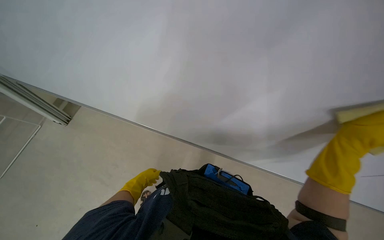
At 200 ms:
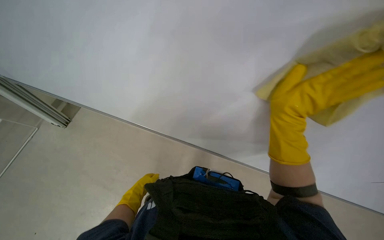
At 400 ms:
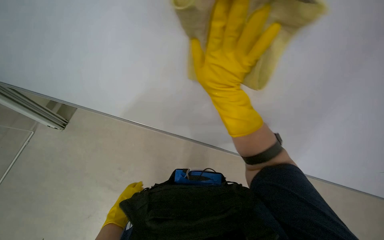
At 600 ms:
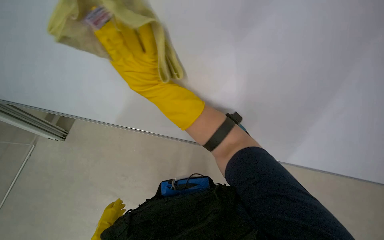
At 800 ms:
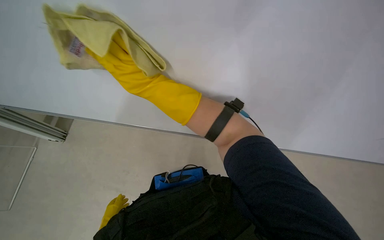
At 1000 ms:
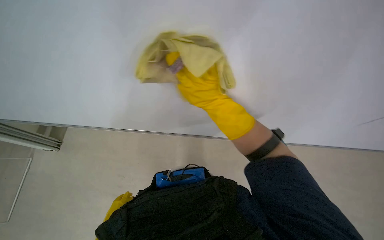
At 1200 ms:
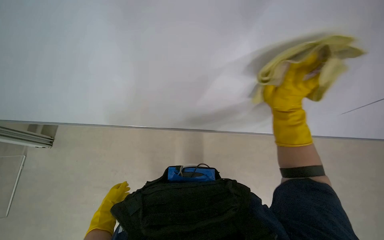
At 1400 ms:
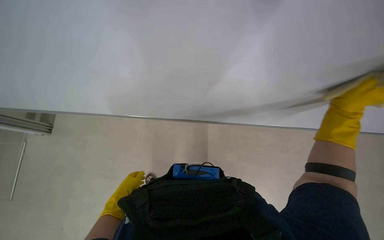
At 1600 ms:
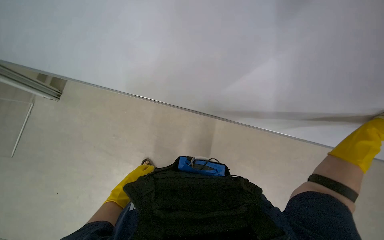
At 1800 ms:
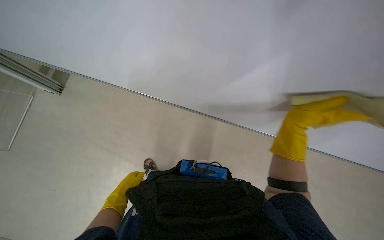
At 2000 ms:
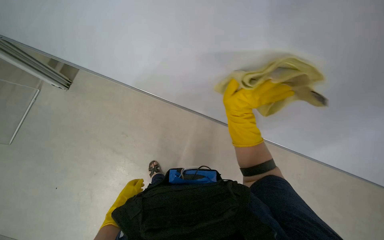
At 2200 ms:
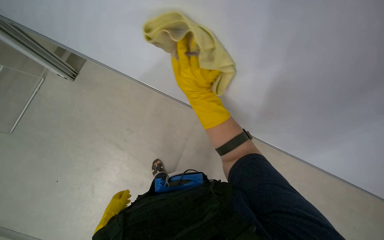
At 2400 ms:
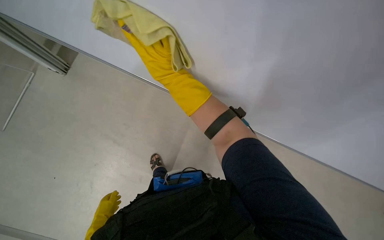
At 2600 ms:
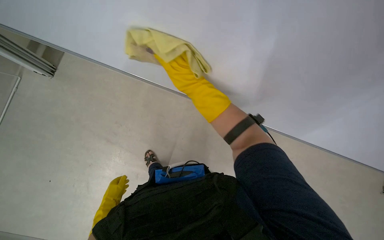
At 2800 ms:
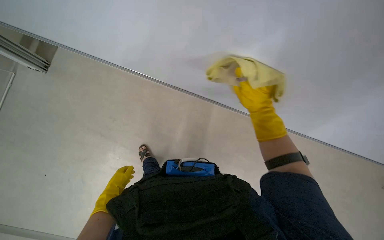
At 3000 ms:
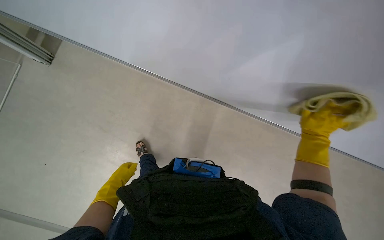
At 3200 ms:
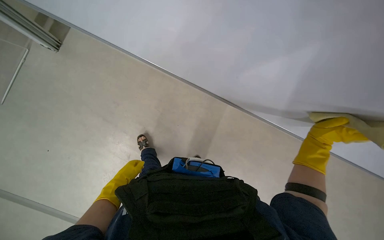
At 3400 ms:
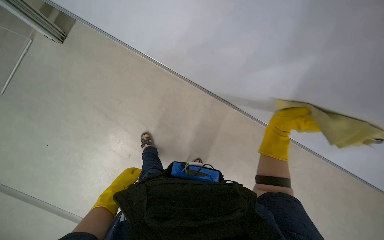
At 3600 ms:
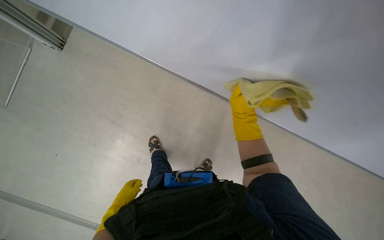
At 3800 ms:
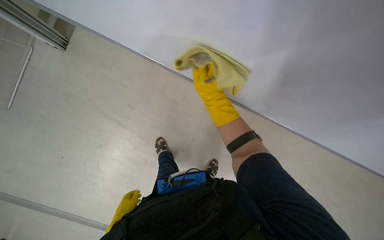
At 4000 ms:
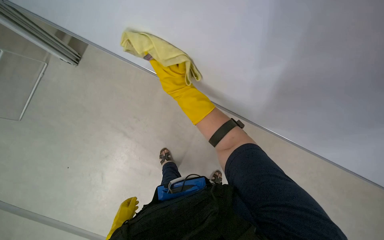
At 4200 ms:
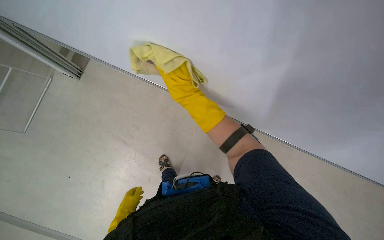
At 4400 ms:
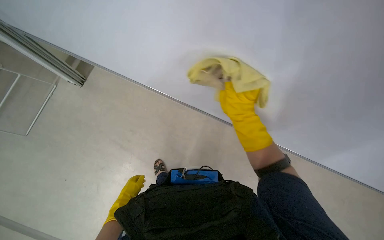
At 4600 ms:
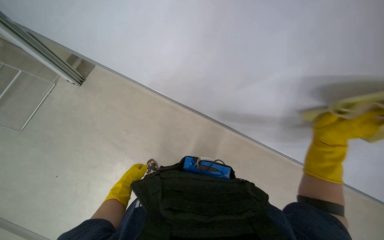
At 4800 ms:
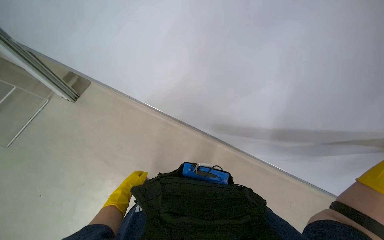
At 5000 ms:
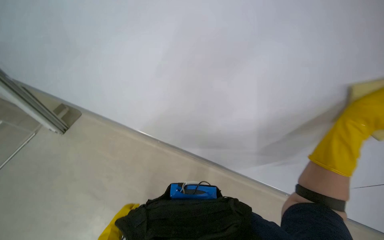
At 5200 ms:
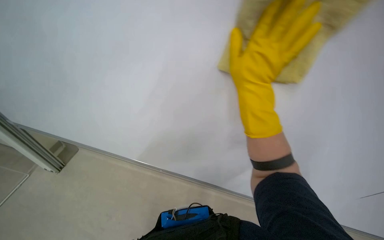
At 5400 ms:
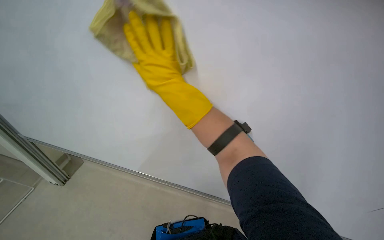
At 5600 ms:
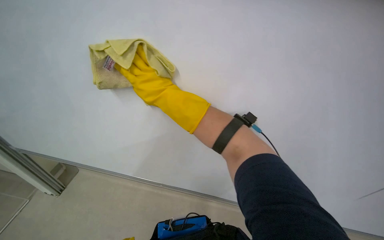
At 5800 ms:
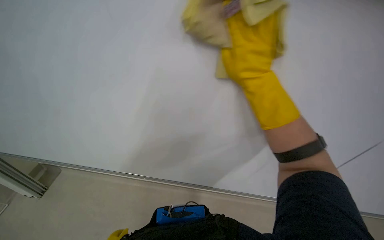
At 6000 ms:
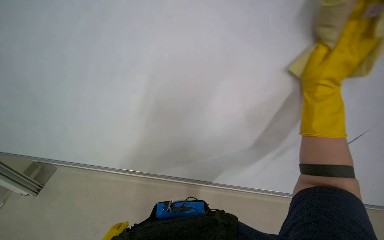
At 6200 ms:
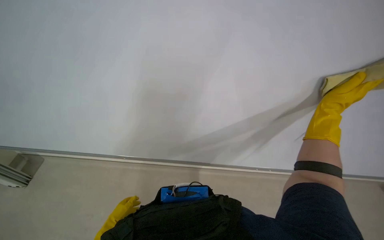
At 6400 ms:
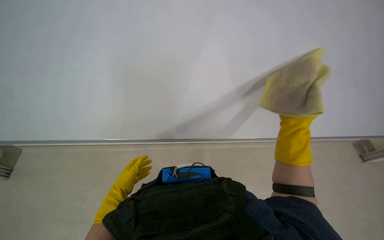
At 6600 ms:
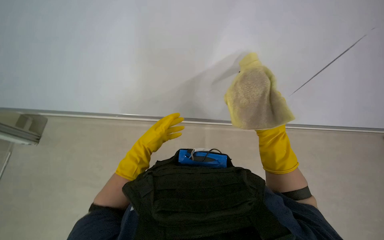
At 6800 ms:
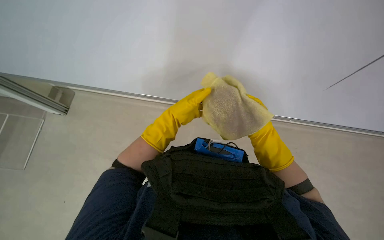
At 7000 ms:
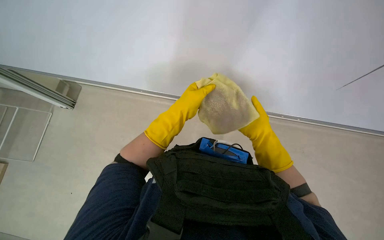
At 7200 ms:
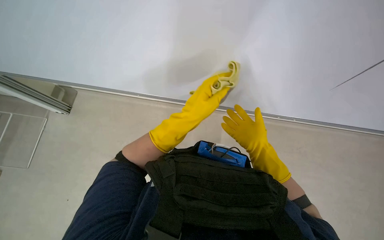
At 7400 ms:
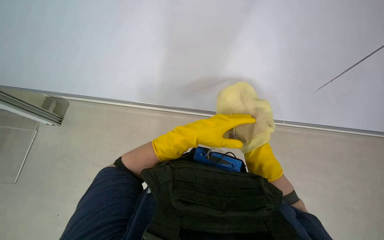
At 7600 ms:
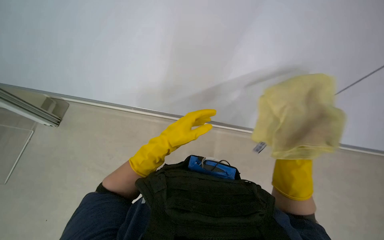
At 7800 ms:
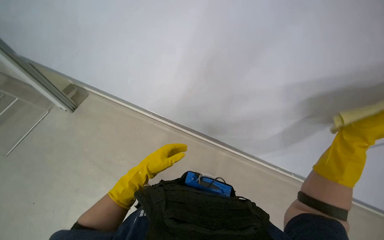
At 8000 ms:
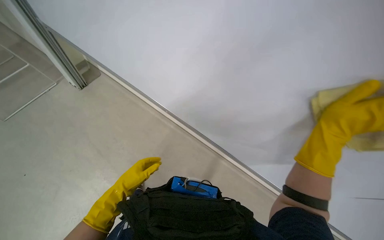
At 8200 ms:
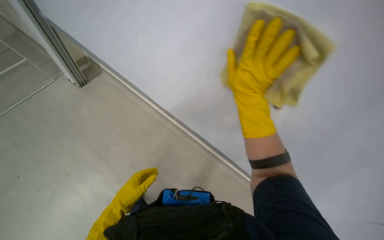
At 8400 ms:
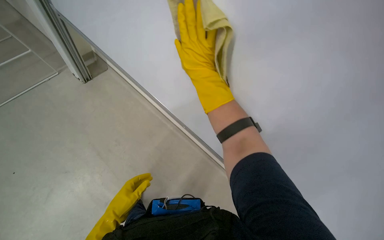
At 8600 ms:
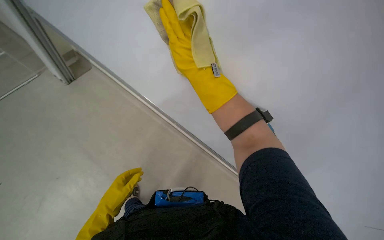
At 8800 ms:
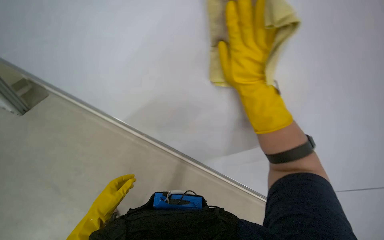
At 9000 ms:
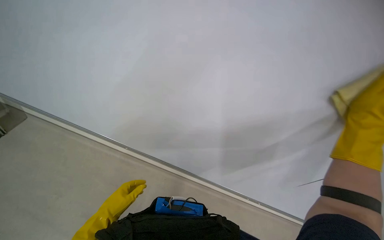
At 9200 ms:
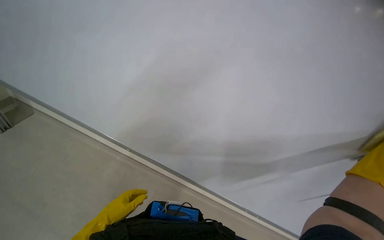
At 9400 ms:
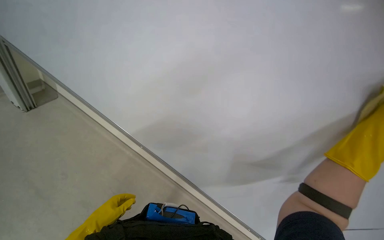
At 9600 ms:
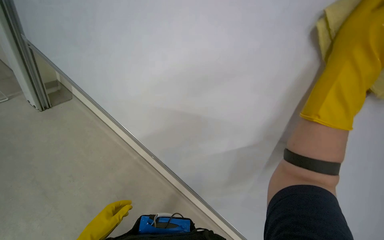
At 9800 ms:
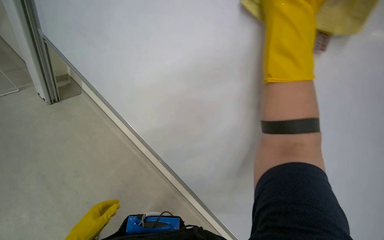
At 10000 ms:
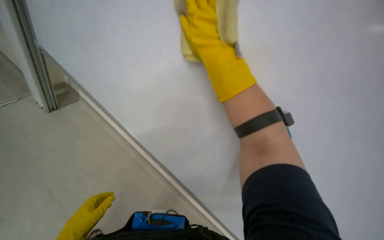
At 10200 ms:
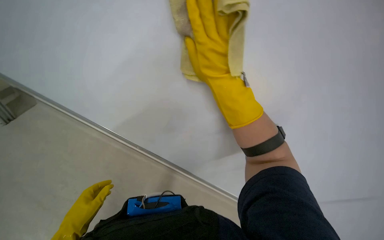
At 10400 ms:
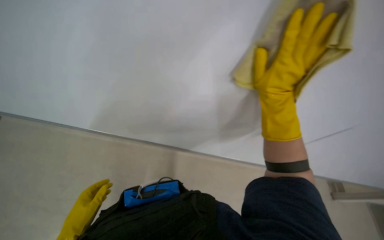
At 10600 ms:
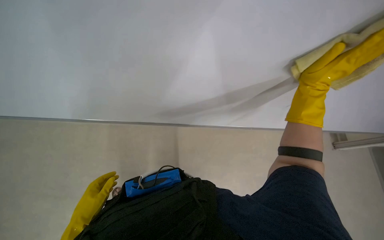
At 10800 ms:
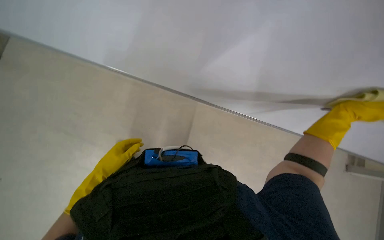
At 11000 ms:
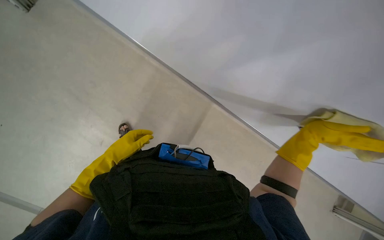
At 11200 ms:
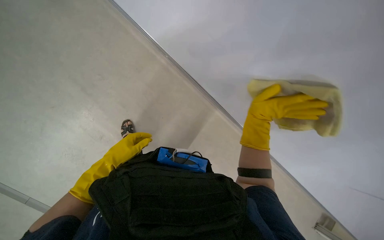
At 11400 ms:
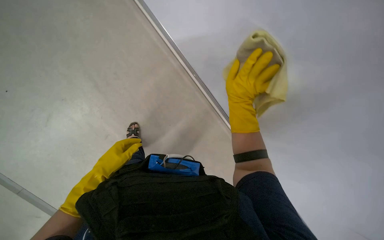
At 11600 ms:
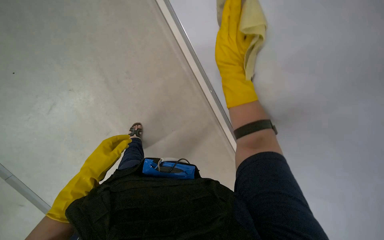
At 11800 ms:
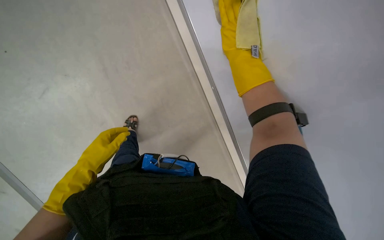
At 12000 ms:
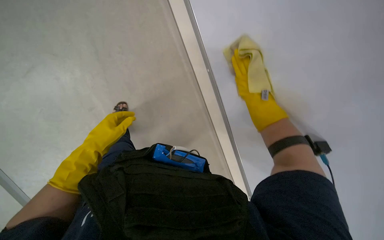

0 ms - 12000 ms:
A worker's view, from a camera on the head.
Job: wiping surfaces.
The whole recording: Cleaning whiteboard. The worker cleans a large white board with a yellow cloth while wearing gloves.
0 ms - 1600 ms: The camera pitches downward, by roughly 15 degrees. The left hand moves nearer to the camera, some 15 cm, and moves some 20 cm down the picture and comes back.
1600 ms - 3000 ms: The left hand moves farther from the camera and to the left, approximately 20 cm, and moves roughly 15 cm down the picture and comes back.
3000 ms - 4400 ms: The right hand goes about 40 cm to the left and up the picture.
4400 ms - 6000 ms: The camera pitches upward, by some 30 degrees.
7600 ms - 9000 ms: The scene turns approximately 30 degrees counterclockwise in the picture.
10400 ms - 12000 ms: The left hand goes roughly 20 cm up the picture and farther from the camera.

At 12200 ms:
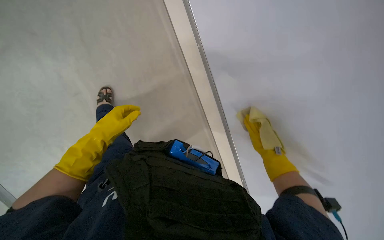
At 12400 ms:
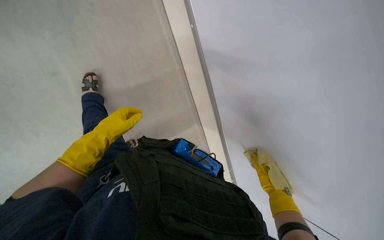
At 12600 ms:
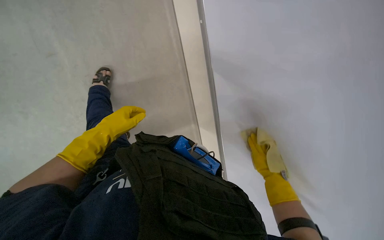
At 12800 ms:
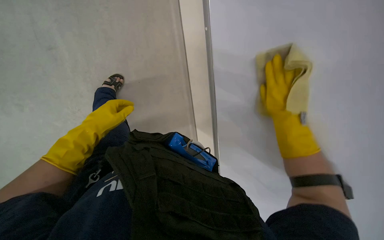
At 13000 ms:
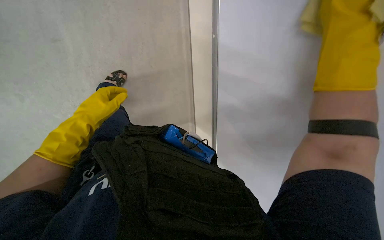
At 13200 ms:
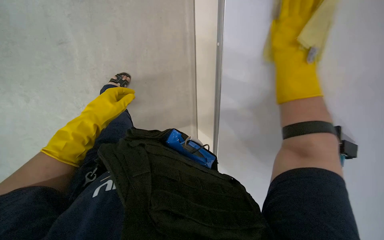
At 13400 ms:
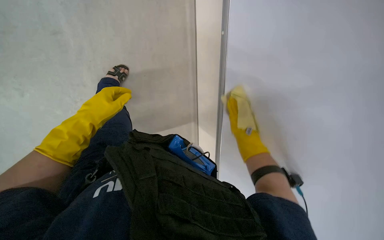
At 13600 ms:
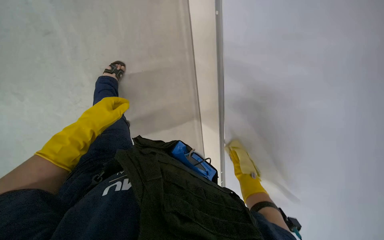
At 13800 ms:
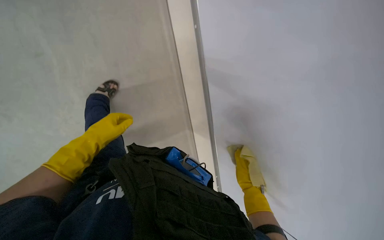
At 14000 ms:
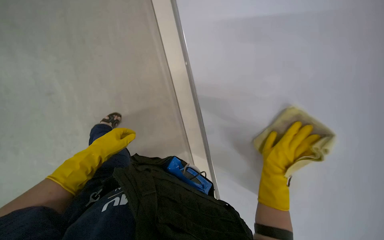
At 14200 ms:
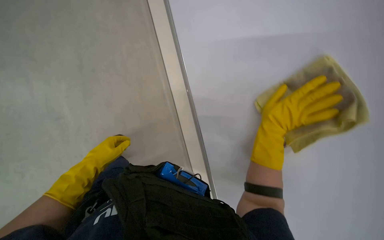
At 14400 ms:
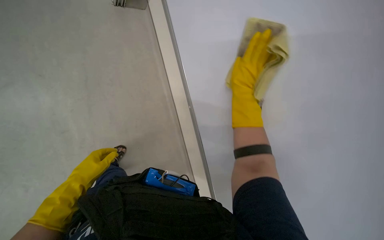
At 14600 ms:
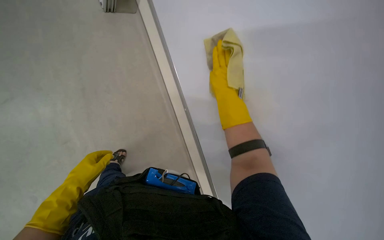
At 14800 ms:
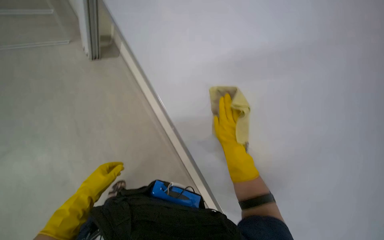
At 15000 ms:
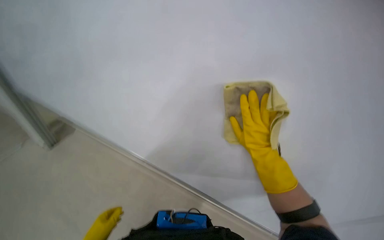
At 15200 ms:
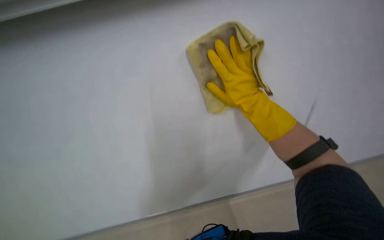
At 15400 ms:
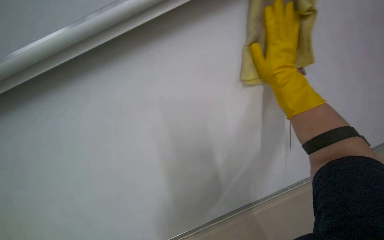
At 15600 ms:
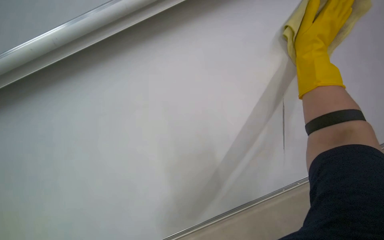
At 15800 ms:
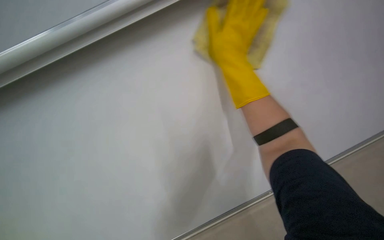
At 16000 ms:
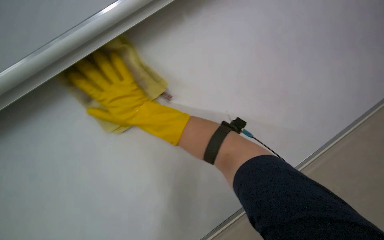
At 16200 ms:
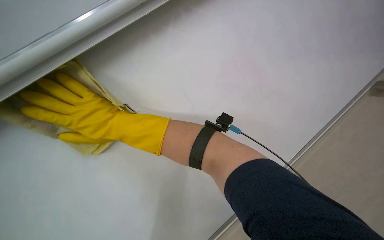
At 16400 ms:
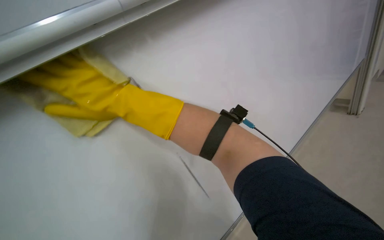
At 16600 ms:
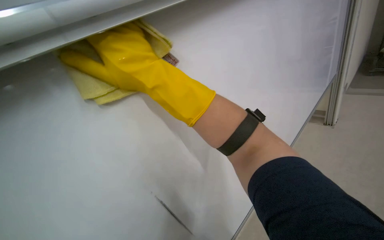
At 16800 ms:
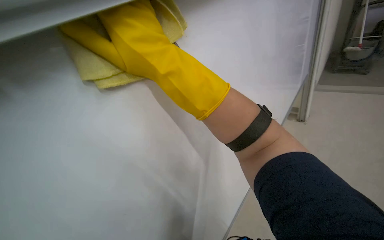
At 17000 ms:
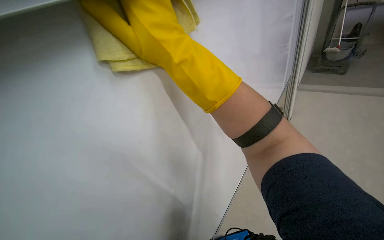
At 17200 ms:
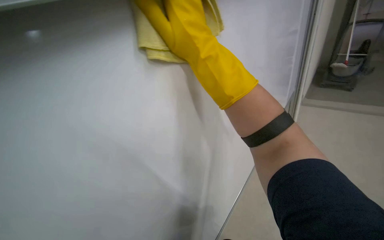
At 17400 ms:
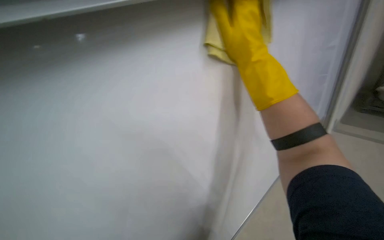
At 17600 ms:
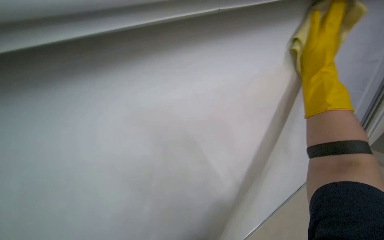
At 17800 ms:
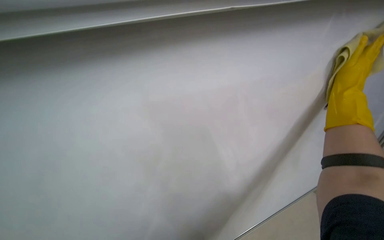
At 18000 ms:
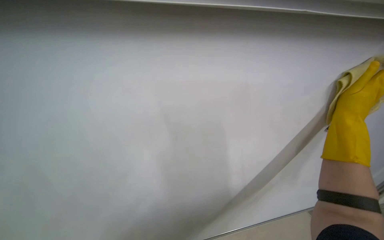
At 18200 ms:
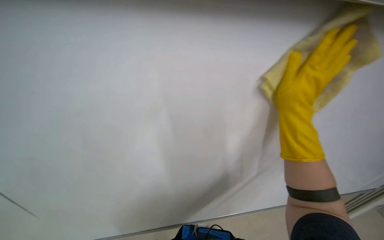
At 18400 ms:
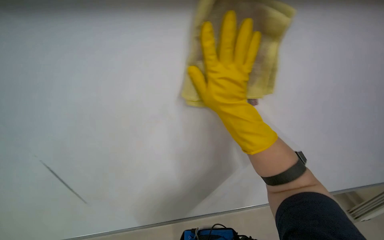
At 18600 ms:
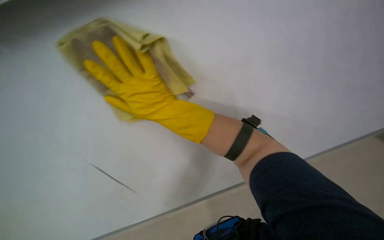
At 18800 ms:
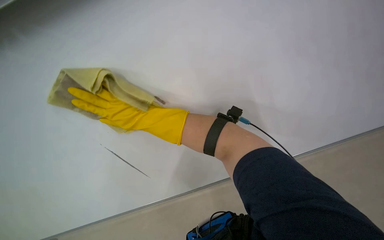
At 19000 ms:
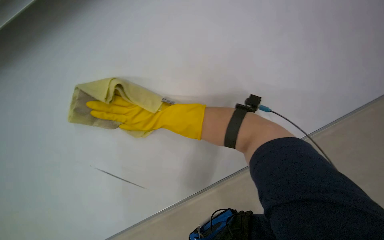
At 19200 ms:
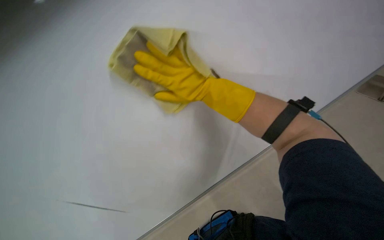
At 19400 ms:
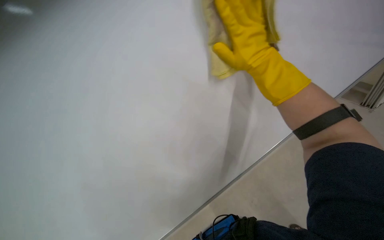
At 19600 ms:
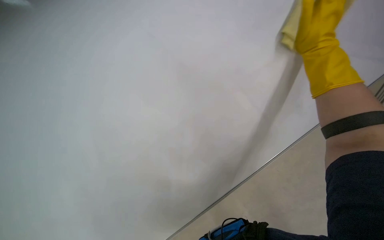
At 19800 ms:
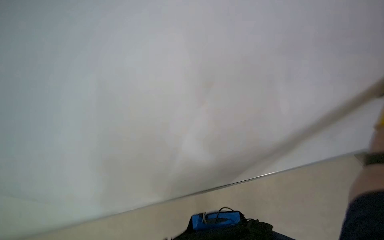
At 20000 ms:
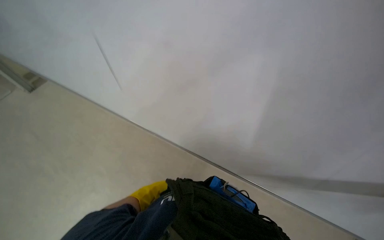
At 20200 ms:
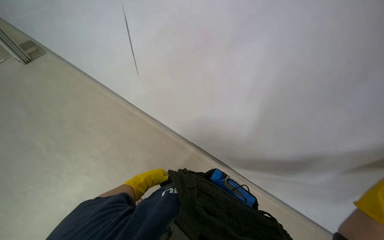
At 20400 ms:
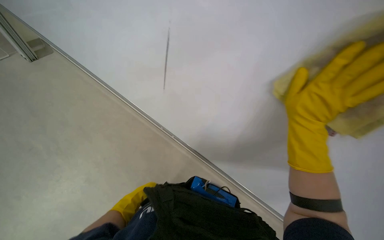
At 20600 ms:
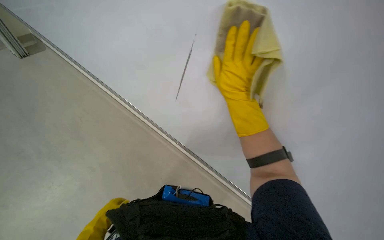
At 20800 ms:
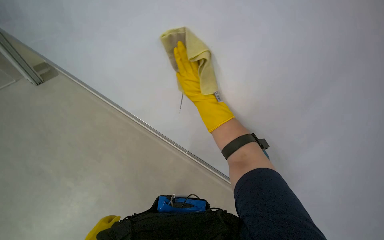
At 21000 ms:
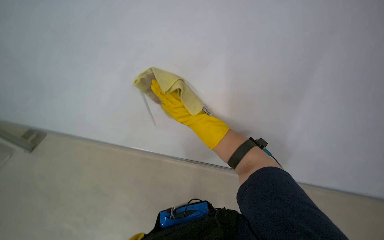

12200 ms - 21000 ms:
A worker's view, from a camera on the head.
Job: wiping surfaces.
The whole recording: Cleaning whiteboard. The worker cleans a large white board with a yellow cloth while wearing gloves.
13600 ms - 15200 ms: The view tilts approximately 40 degrees upward. The scene turns about 45 degrees counterclockwise in the picture.
15200 ms - 16600 ms: The wearer looks roughly 25 degrees further to the right. The wearer looks some 20 degrees further downward.
16600 ms - 18000 ms: The scene turns roughly 35 degrees clockwise in the picture. The right hand heads to the right, covering about 20 cm.
18000 ms - 19600 ms: The view swings about 30 degrees to the left. The scene turns some 30 degrees counterclockwise in the picture.
